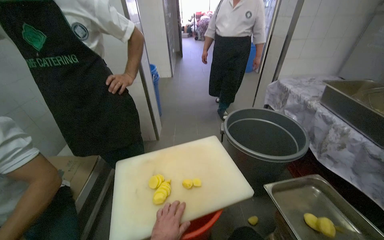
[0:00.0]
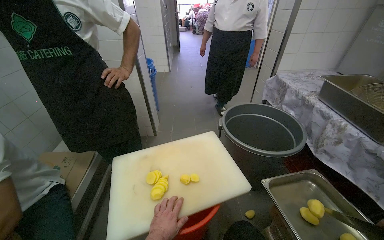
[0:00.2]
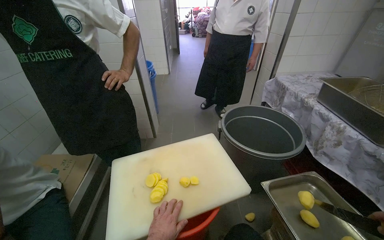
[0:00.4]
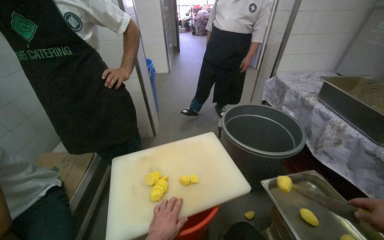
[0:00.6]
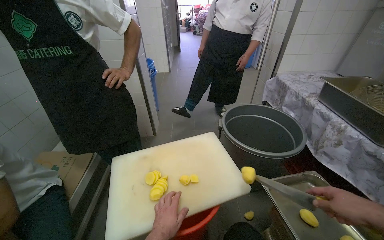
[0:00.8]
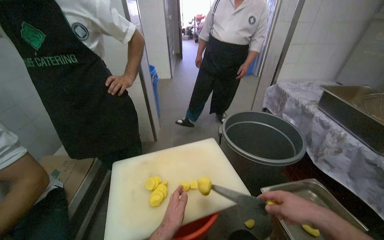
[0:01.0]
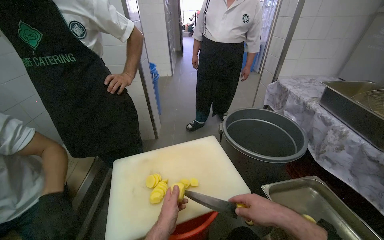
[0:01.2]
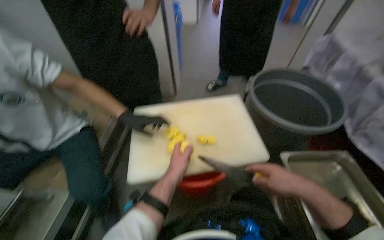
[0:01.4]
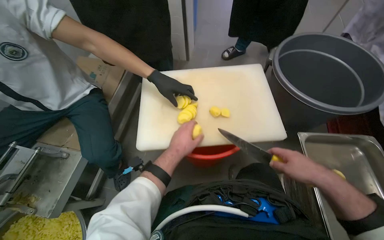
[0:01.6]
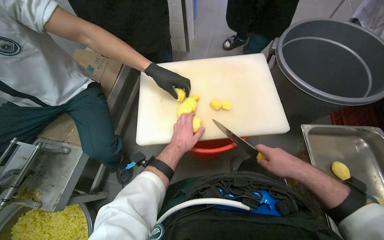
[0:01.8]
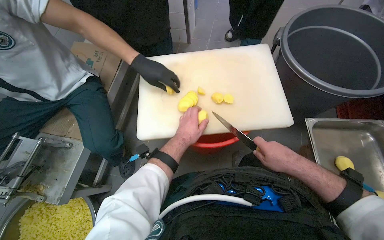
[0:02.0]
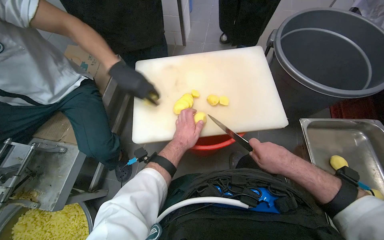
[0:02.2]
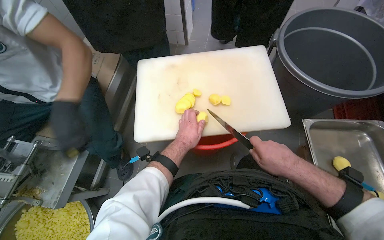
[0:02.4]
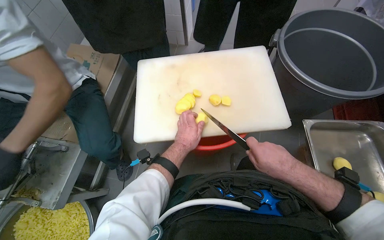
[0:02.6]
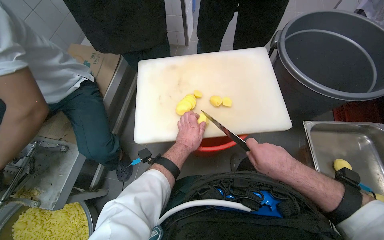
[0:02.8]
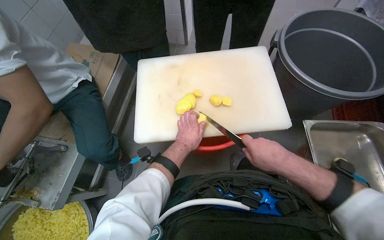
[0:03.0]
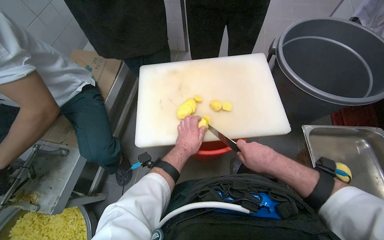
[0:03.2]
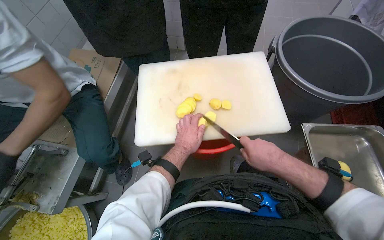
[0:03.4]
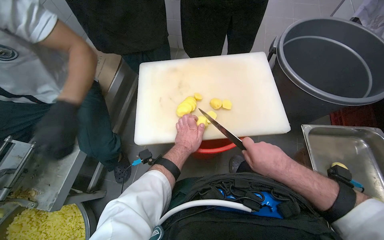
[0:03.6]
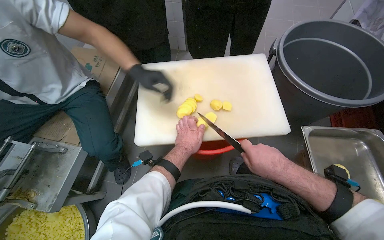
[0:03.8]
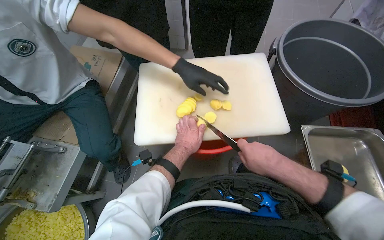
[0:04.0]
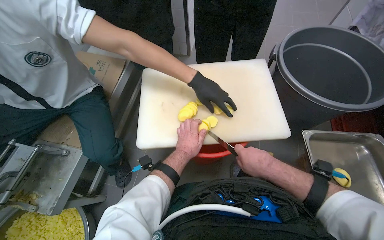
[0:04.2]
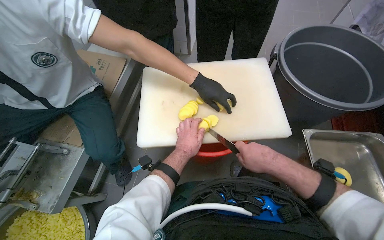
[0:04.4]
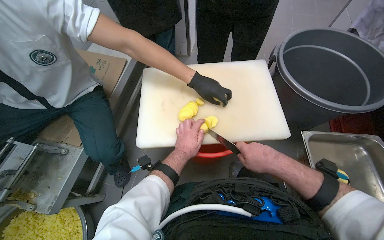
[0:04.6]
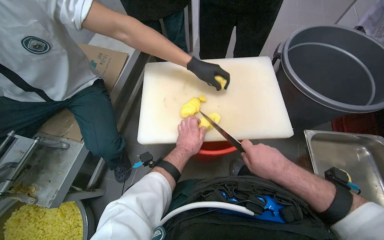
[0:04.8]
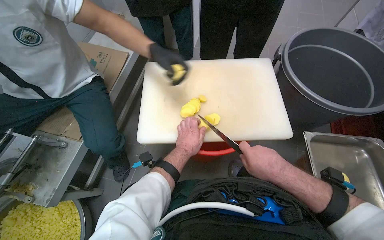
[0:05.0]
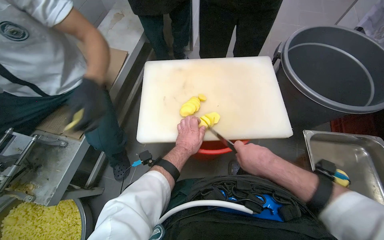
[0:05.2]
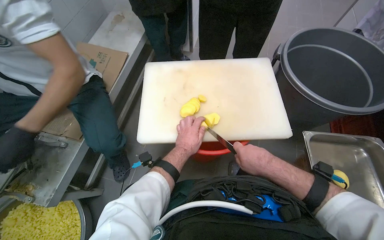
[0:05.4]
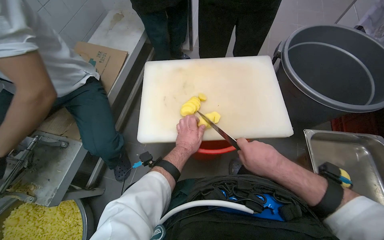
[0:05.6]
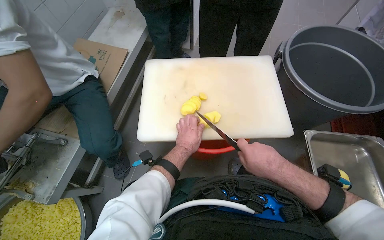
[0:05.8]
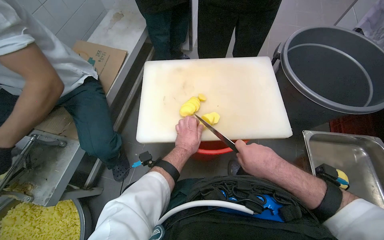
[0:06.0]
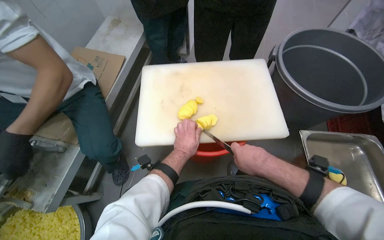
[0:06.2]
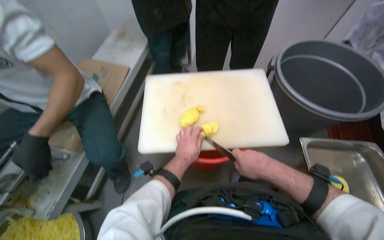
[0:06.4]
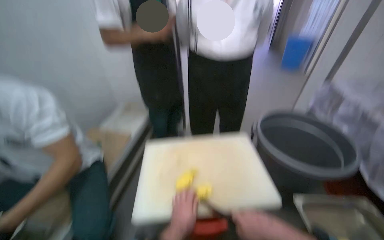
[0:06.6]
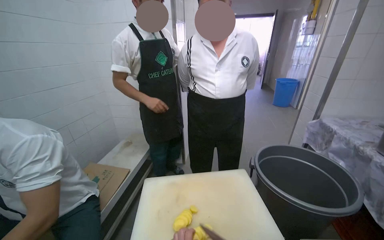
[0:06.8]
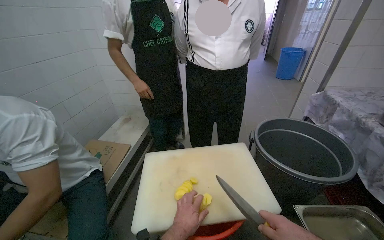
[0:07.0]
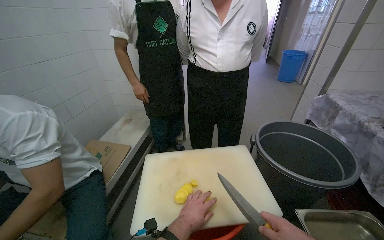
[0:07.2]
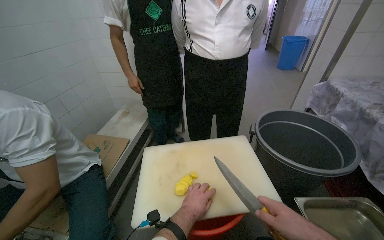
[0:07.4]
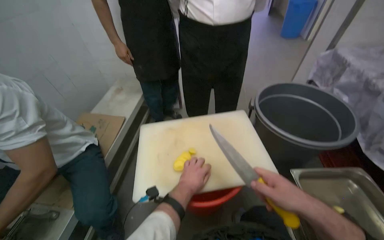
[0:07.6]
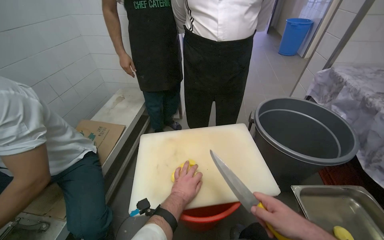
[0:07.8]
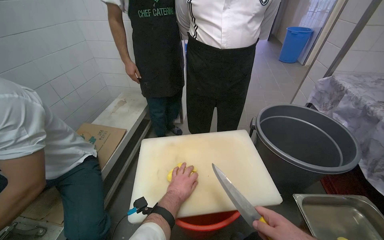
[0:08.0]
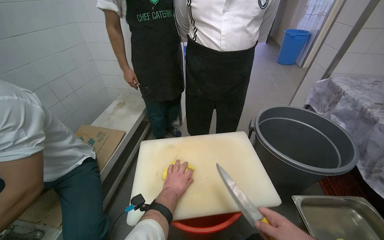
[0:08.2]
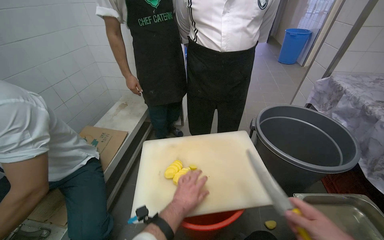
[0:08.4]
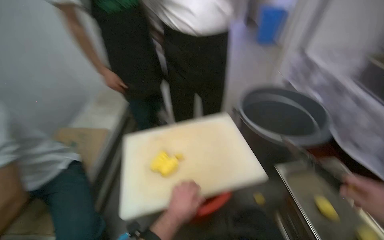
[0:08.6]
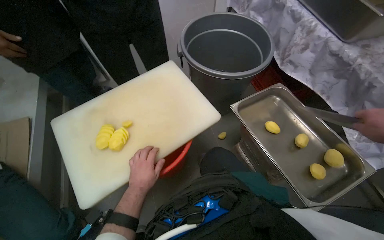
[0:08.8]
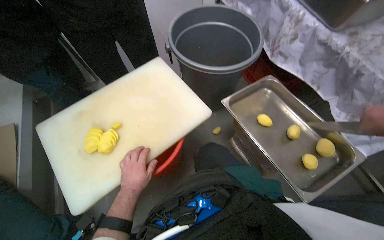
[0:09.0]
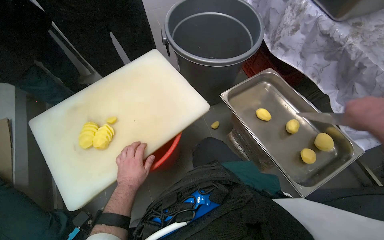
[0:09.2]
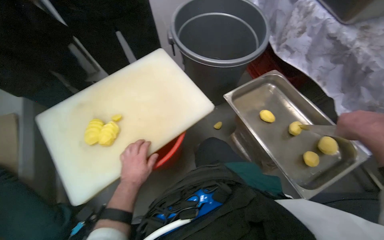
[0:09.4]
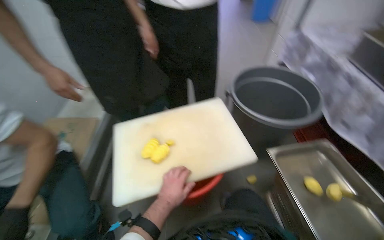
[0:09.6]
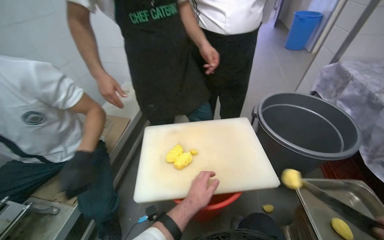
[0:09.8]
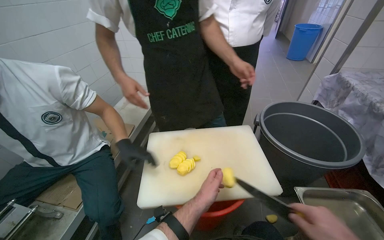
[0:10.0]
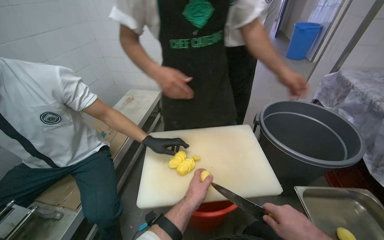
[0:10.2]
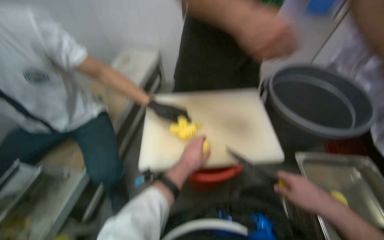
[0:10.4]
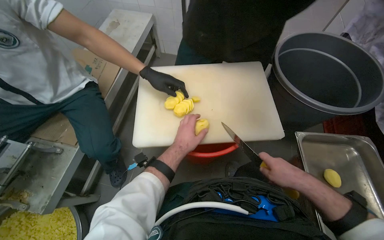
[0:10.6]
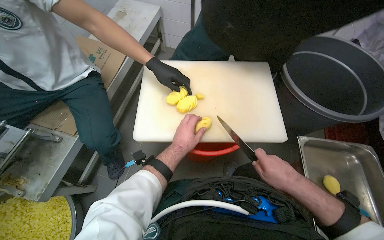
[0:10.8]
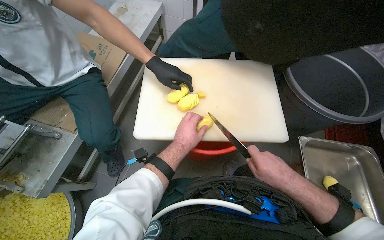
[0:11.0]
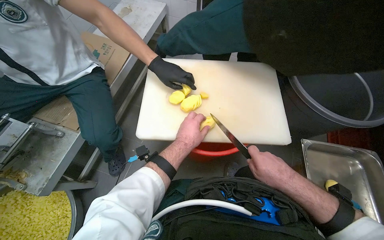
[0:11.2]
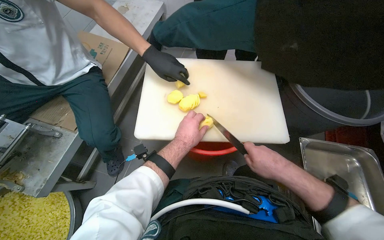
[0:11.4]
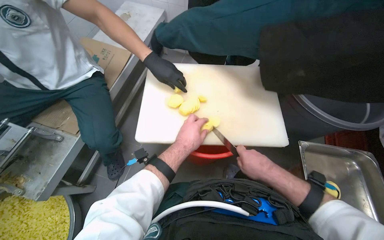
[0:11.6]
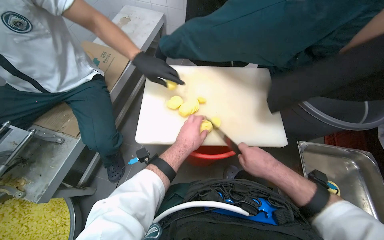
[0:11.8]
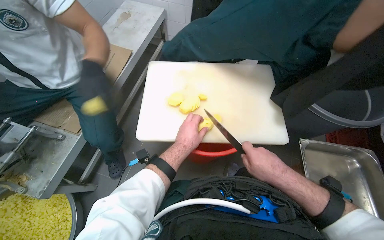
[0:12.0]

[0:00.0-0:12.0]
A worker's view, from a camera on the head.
Job: preparing food.
The whole recording: Slicing potatoes on cutting board. The worker slices peeled potatoes on a white cutting board with a knife.
0:01.6 to 0:03.0: The right hand travels to the left by some 10 cm.
0:03.0 to 0:06.0: The hands work in one place, with small movements.
0:06.0 to 0:07.6: The view tips upward by some 20 degrees.
0:07.6 to 0:09.0: The wearer looks approximately 30 degrees further to the right. The view tips downward by some 15 degrees.
0:09.0 to 0:10.4: The head rotates approximately 35 degrees to the left.
0:10.4 to 0:12.0: The right hand goes approximately 10 cm to the left.

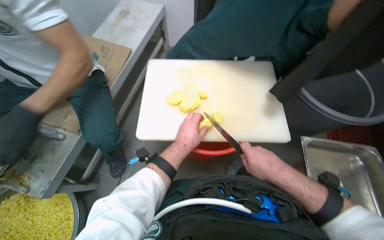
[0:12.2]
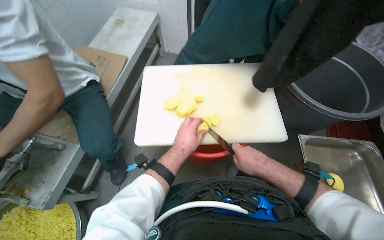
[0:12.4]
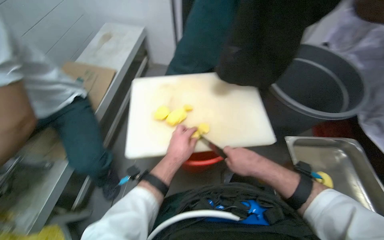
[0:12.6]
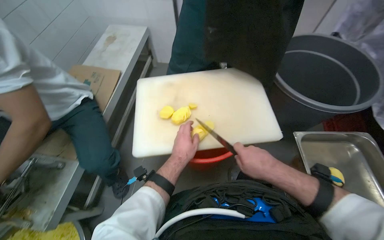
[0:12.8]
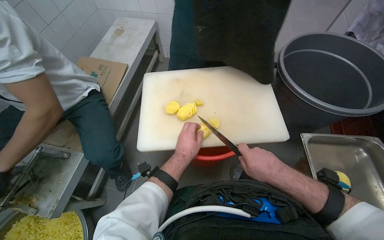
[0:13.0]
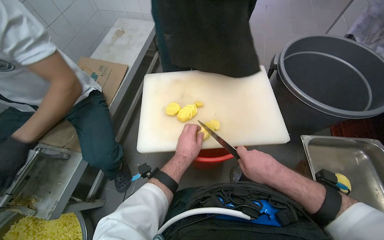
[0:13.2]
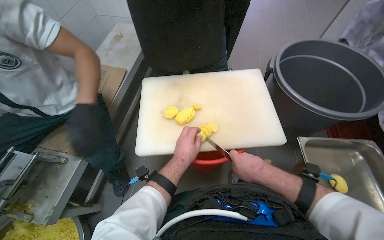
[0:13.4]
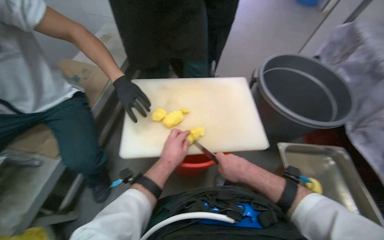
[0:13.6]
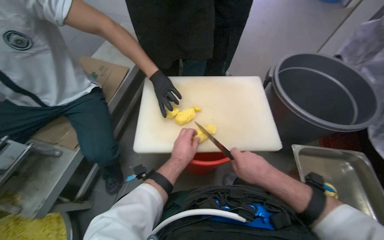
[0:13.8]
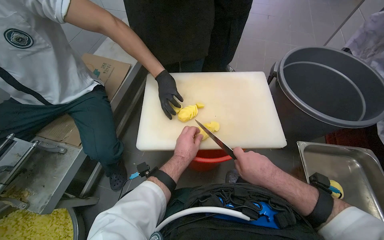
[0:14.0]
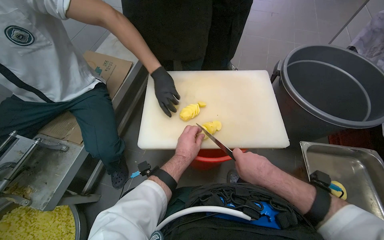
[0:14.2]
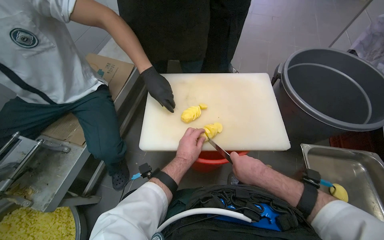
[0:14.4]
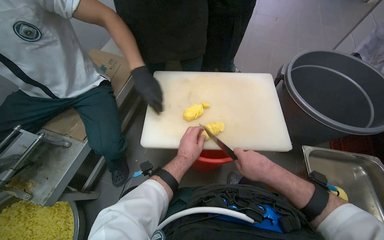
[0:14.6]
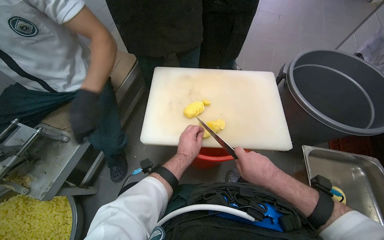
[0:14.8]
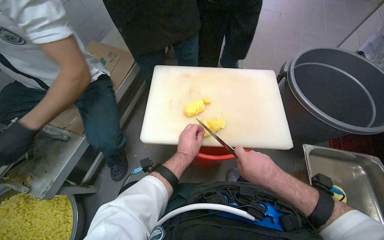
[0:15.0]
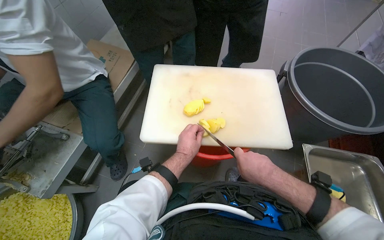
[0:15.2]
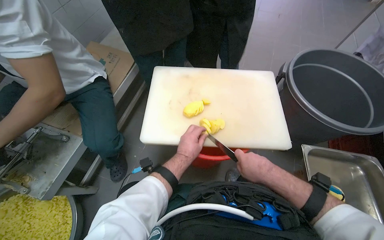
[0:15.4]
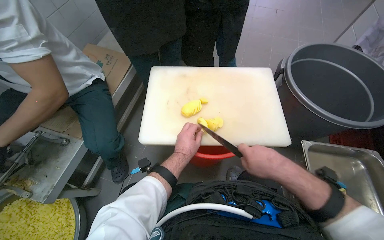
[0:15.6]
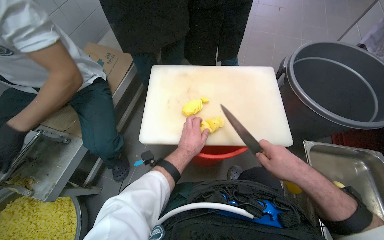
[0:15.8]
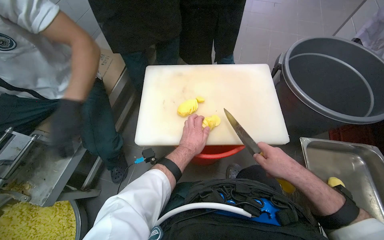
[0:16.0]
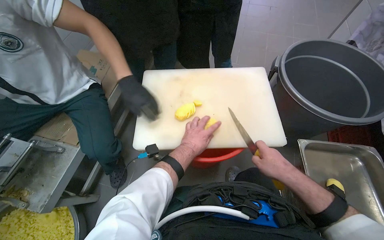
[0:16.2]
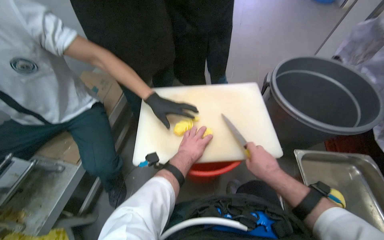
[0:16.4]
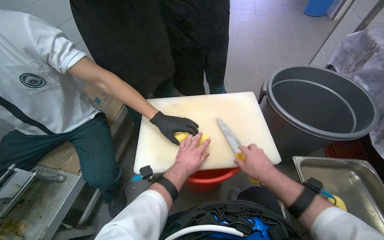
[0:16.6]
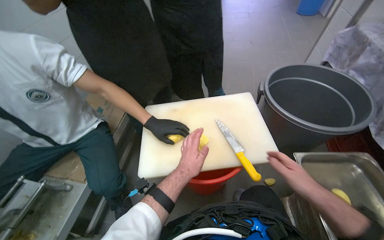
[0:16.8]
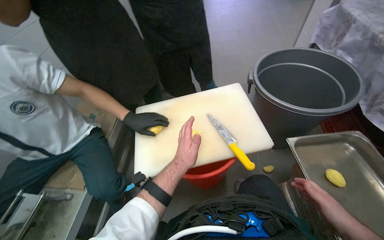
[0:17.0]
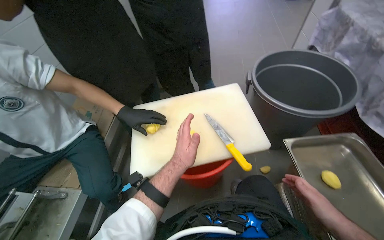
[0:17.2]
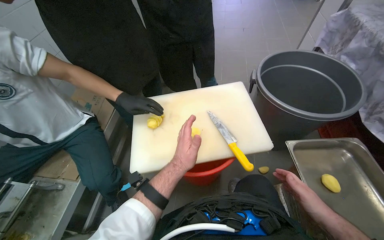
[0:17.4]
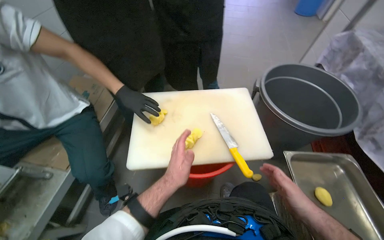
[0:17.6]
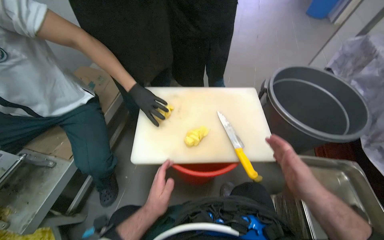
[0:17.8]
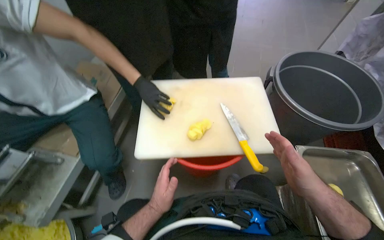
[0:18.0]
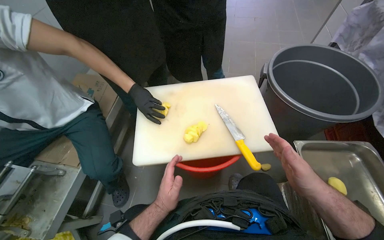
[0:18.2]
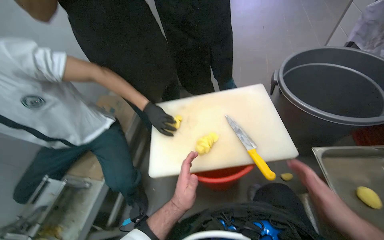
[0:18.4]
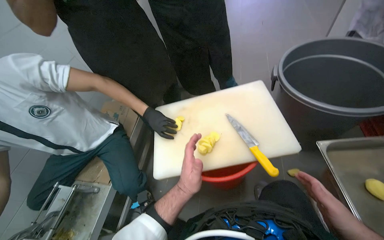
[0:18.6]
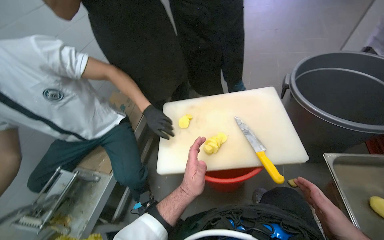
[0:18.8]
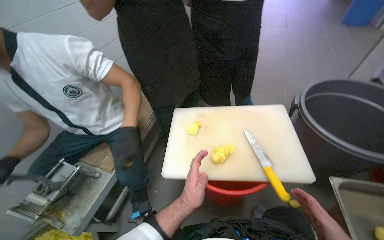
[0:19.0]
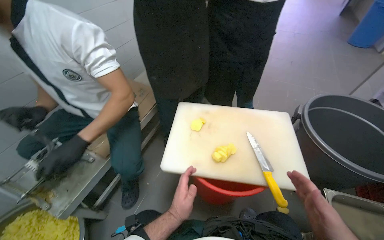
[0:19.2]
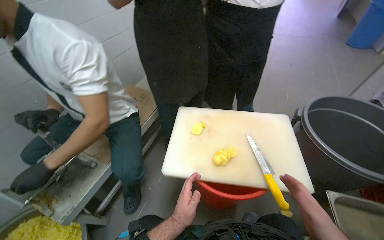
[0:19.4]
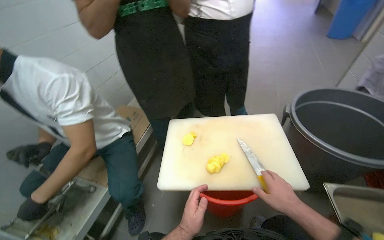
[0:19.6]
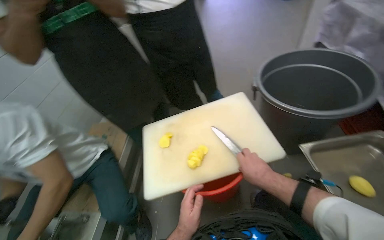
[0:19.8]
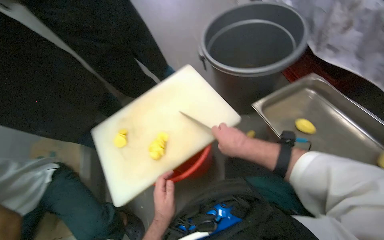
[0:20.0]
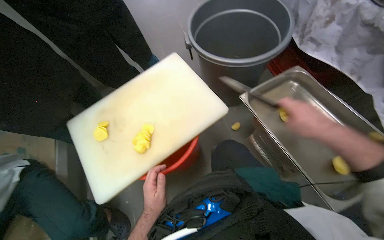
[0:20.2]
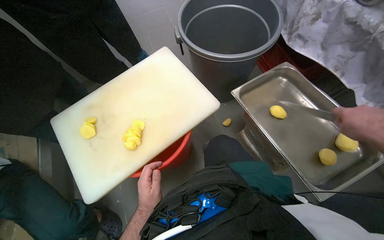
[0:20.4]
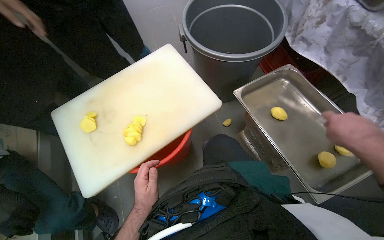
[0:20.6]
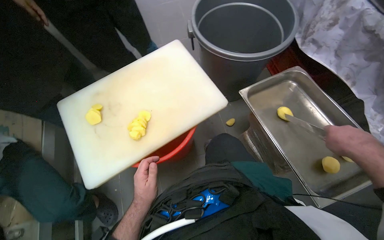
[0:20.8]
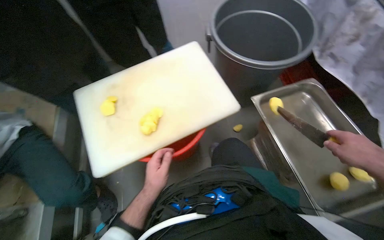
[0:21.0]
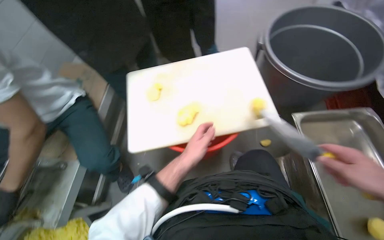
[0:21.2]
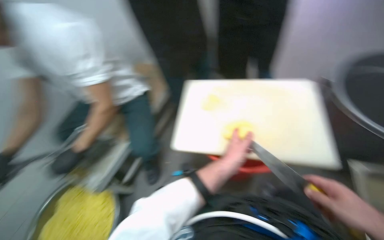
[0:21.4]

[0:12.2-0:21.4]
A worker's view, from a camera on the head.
Job: preparing food.
The whole recording: Slicing potatoes on cutting board. The worker slices peeled potatoes on a white cutting board with a knife.
0:12.2 to 0:15.2: The hands make small movements and keep their place.
0:15.2 to 0:16.8: The right hand shifts about 15 cm to the right.
0:16.8 to 0:18.4: The two hands go roughly 10 cm down the picture.
